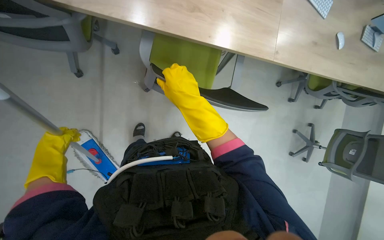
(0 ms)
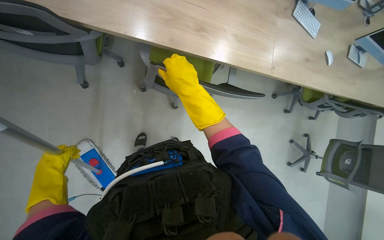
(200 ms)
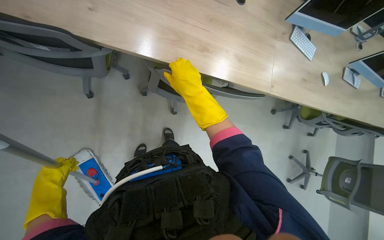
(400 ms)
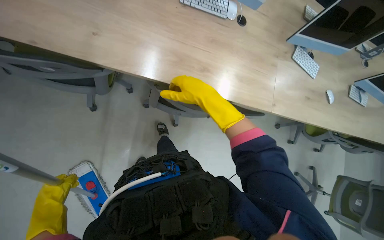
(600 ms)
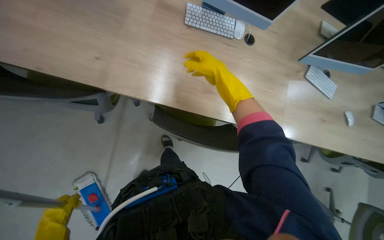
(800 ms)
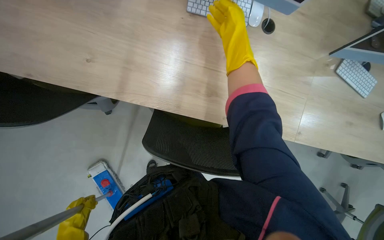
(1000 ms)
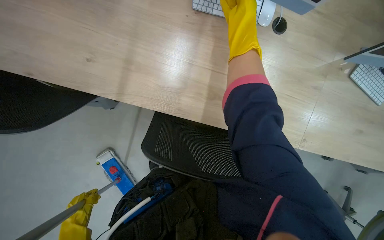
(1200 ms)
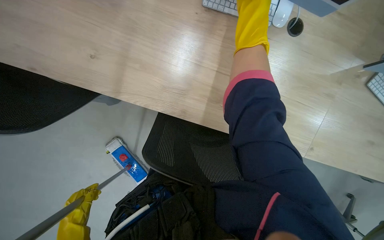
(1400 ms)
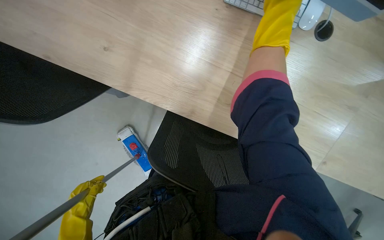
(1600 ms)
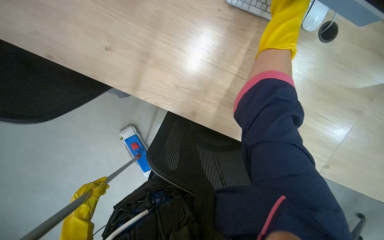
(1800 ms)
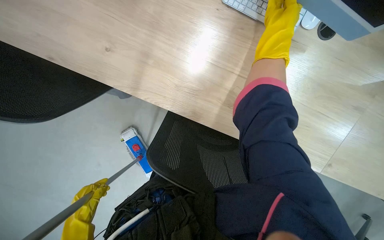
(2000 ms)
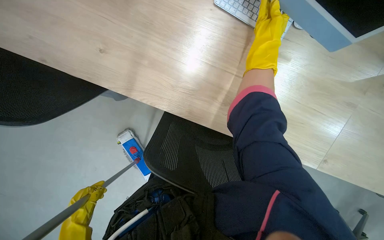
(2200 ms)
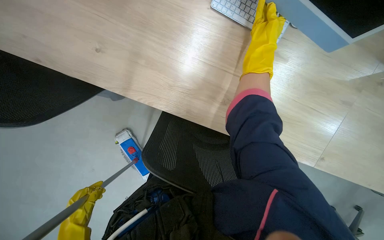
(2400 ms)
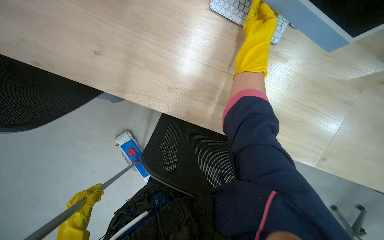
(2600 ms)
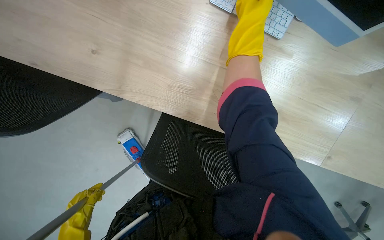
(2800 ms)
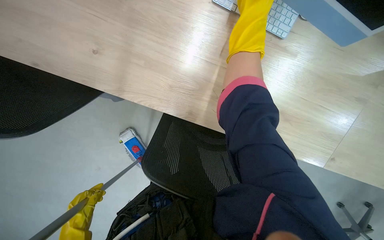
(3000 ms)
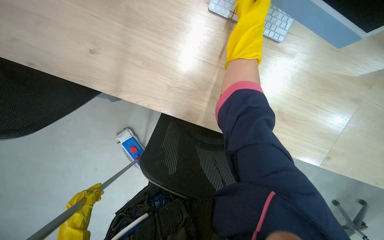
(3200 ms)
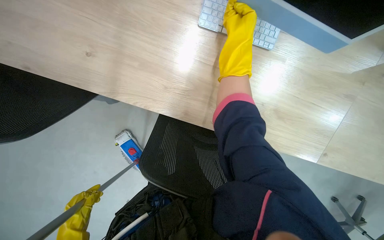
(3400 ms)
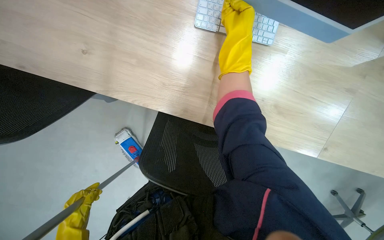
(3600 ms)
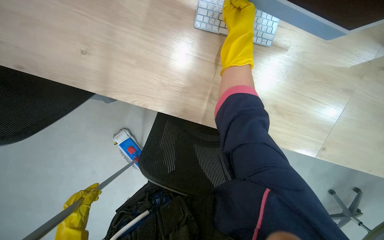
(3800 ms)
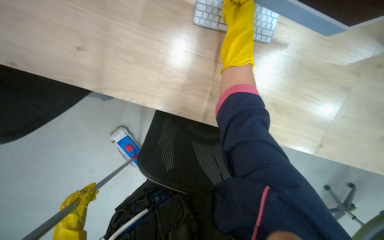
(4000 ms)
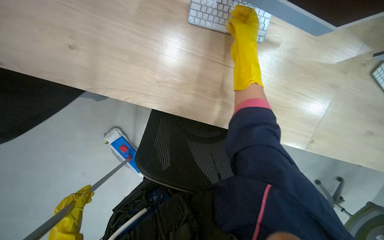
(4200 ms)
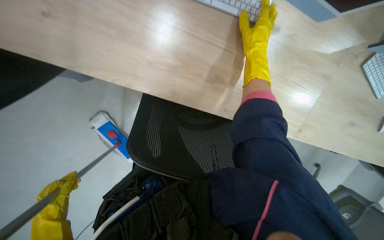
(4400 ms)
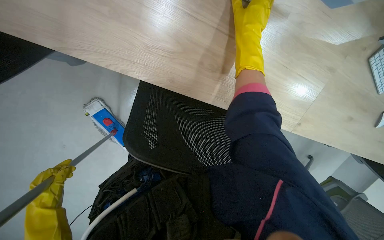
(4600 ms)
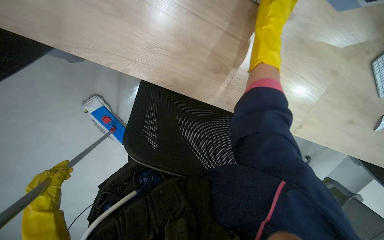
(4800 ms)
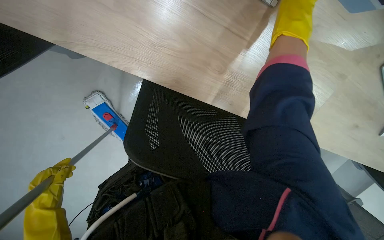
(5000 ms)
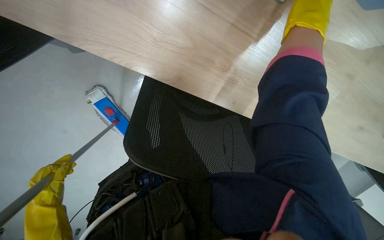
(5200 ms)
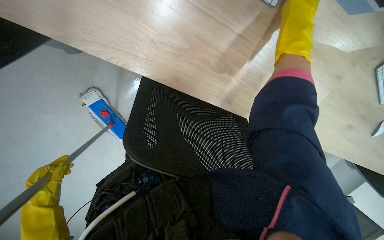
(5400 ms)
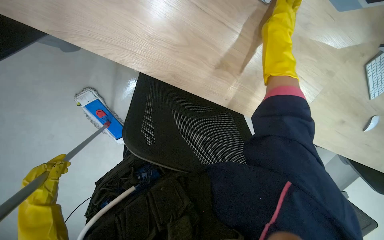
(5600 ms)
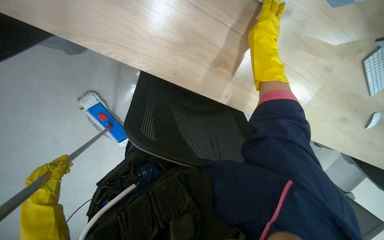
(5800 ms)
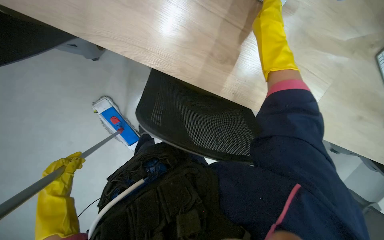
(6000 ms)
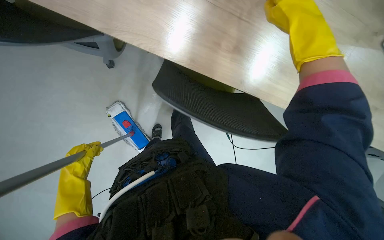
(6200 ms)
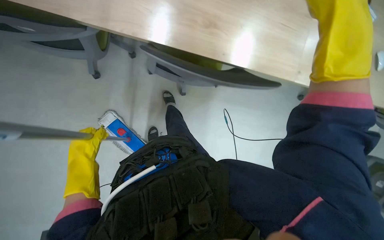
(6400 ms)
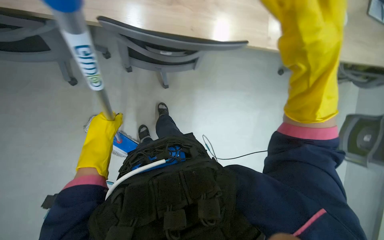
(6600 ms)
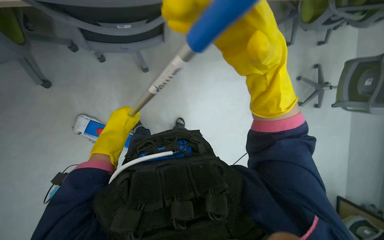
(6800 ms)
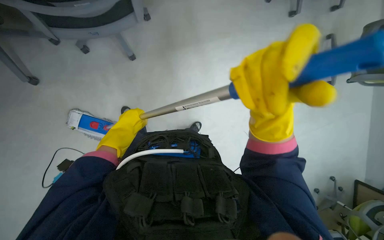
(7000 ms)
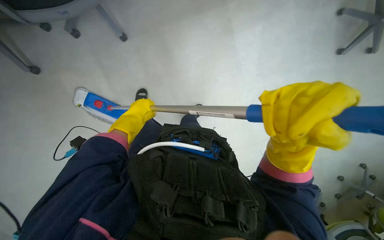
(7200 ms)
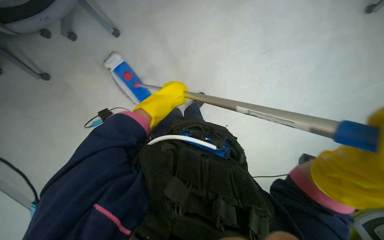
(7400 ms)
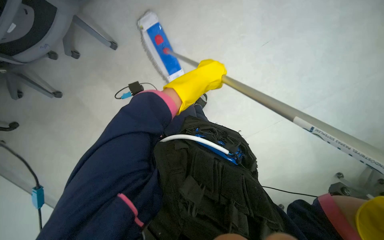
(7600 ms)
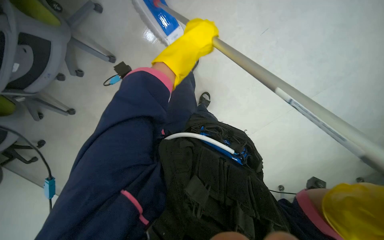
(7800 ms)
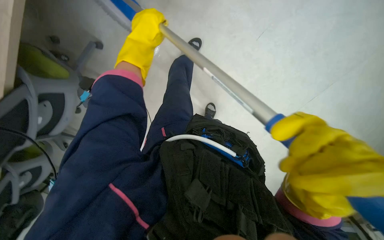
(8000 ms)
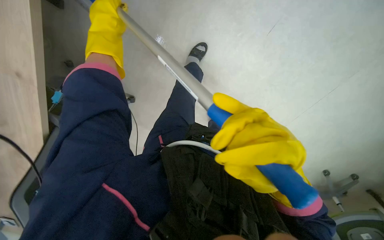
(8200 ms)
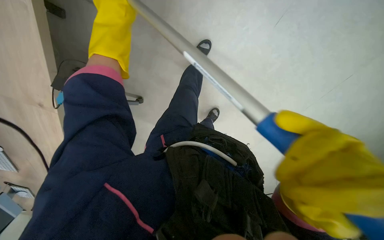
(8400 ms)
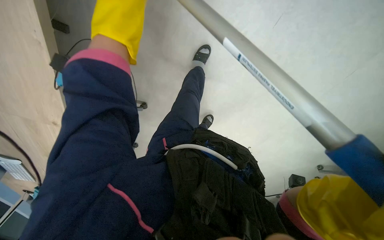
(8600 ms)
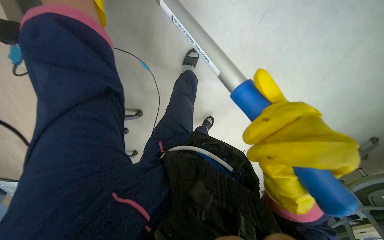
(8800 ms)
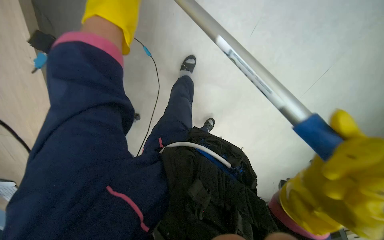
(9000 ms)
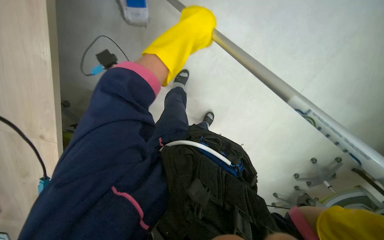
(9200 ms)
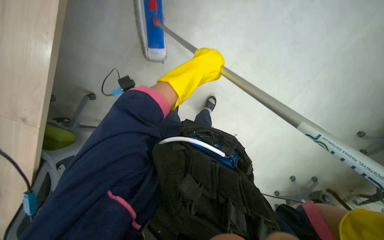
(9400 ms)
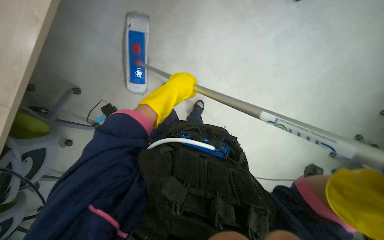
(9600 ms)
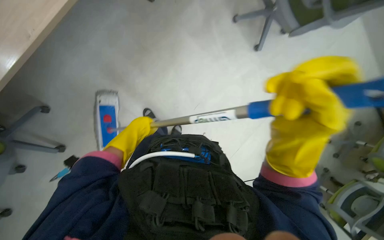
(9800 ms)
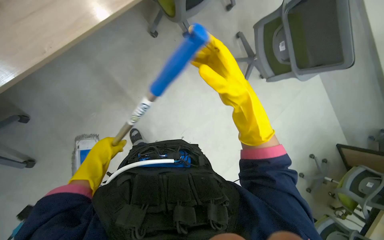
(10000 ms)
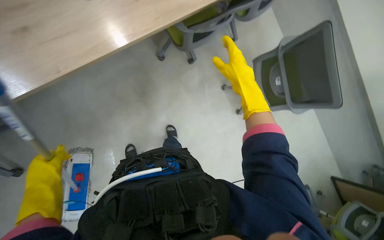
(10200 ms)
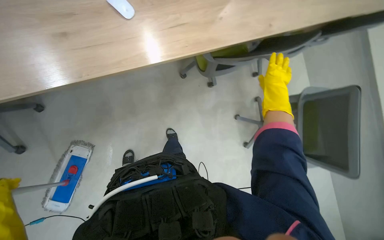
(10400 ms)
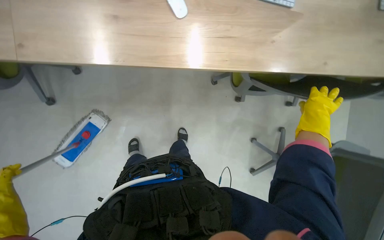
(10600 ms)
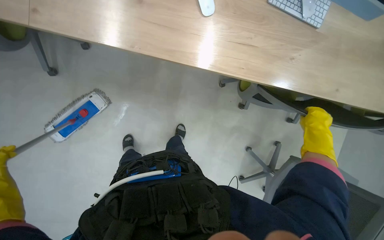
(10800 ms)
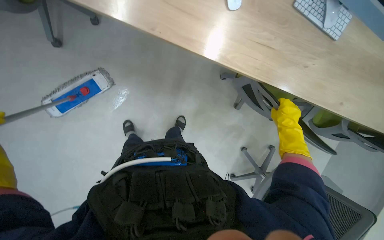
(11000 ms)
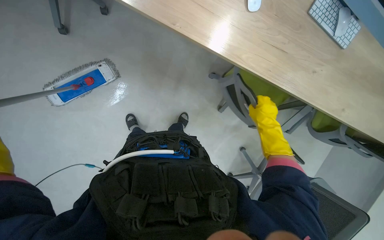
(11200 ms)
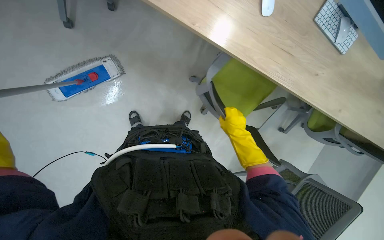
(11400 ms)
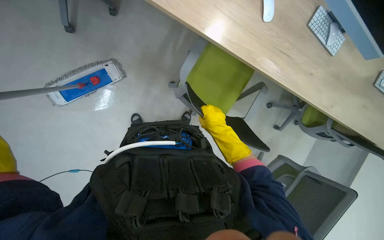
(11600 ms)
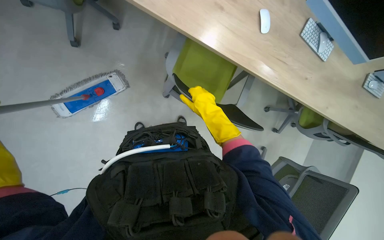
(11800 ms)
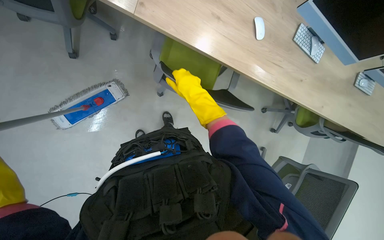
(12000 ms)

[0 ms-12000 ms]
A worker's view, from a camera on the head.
Job: mopping floor.
The whole recording: Mopping office floor and moving chairs. The worker mops the office floor, repeatedly moving chairs to clean the area underneath them.
0 ms to 1600 ms: The wearer moves approximately 40 cm. The head rotates roughly 25 degrees to the left.
1600 ms to 3000 ms: The right hand is displaced farther from the camera by approximately 10 cm.
3000 ms to 4400 ms: The right hand heads to the right, covering about 10 cm.
4400 ms to 6000 ms: The right hand reaches approximately 10 cm to the right, then returns. Meanwhile the left hand travels nearer to the camera and back again, roughly 10 cm each way.
6000 ms to 7600 ms: The left hand goes about 50 cm to the right and up the picture.
7600 ms to 9000 ms: The left hand goes approximately 20 cm nearer to the camera and up the picture.
9000 ms to 10400 ms: The view tilts about 25 degrees upward.
10400 ms to 12000 ms: Everything in view rotates some 40 degrees clockwise.

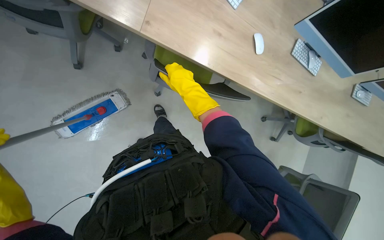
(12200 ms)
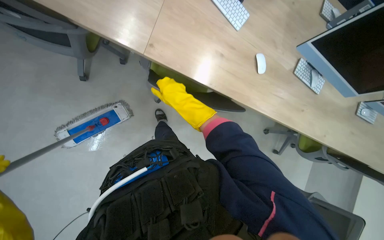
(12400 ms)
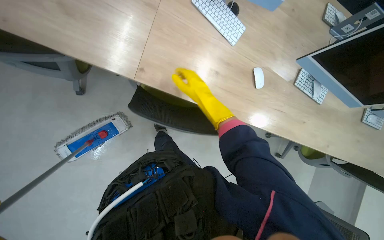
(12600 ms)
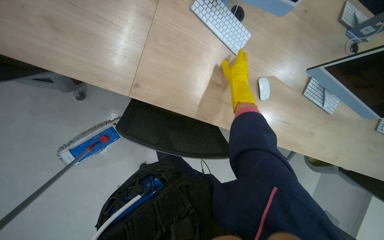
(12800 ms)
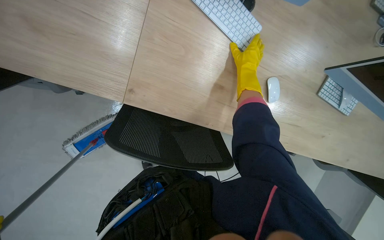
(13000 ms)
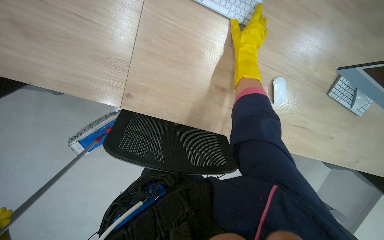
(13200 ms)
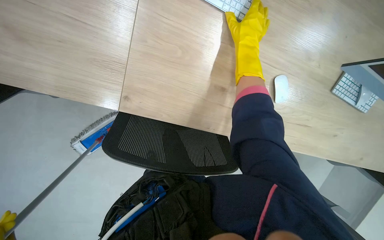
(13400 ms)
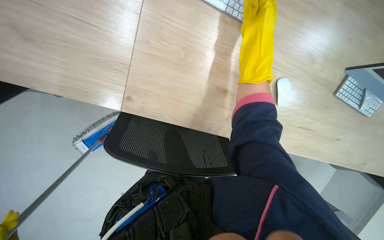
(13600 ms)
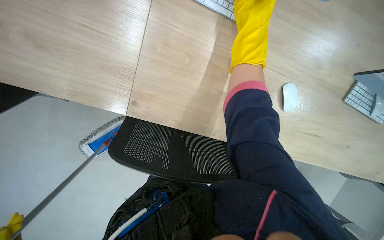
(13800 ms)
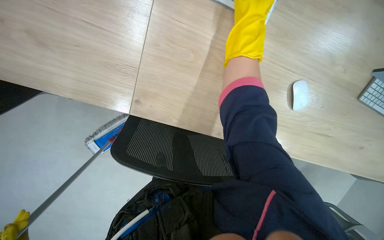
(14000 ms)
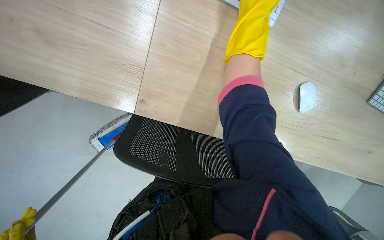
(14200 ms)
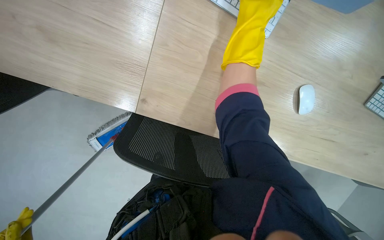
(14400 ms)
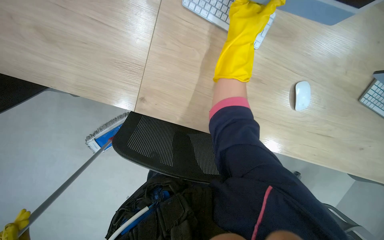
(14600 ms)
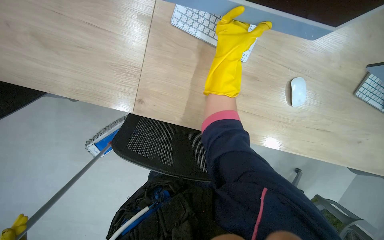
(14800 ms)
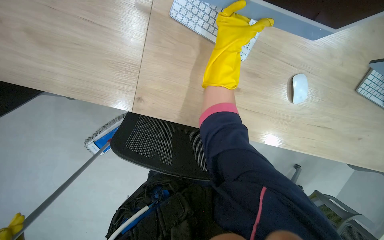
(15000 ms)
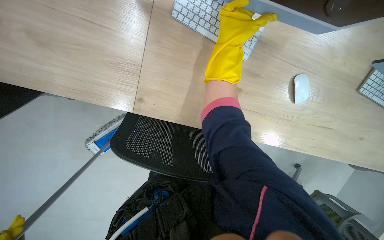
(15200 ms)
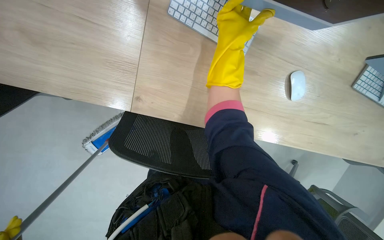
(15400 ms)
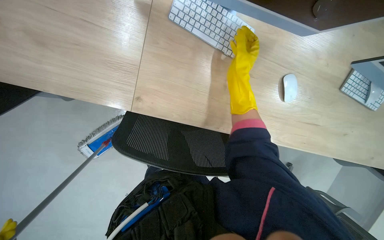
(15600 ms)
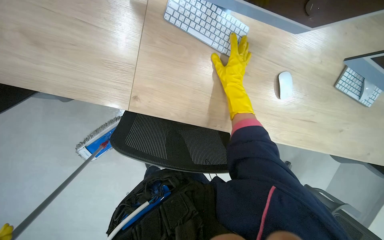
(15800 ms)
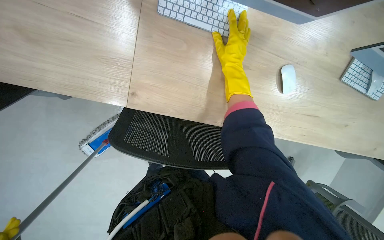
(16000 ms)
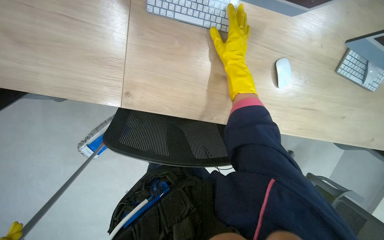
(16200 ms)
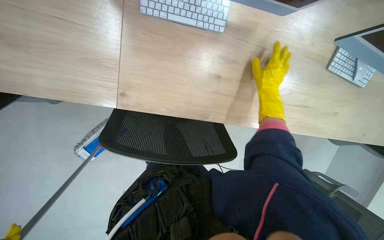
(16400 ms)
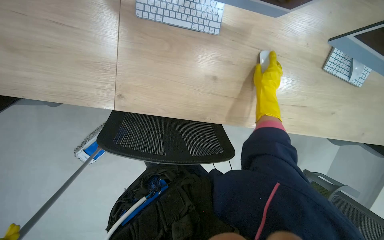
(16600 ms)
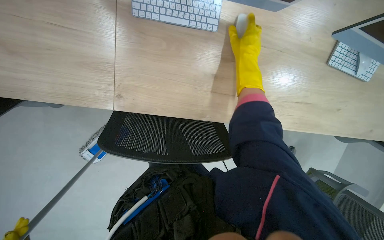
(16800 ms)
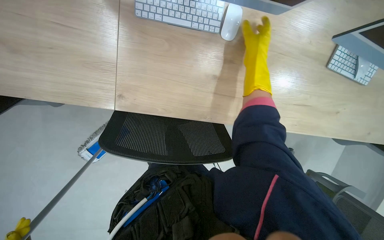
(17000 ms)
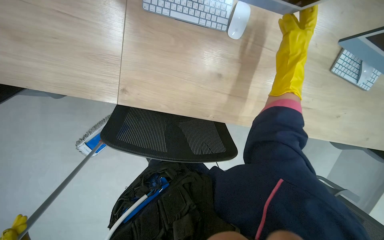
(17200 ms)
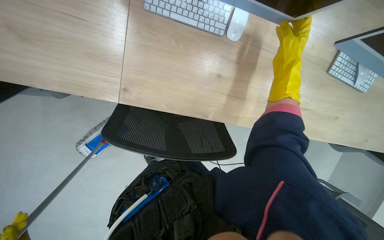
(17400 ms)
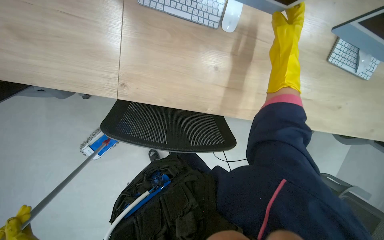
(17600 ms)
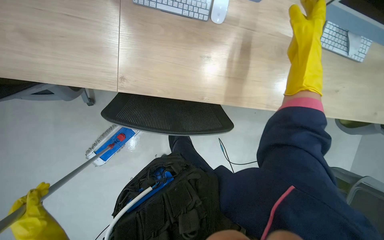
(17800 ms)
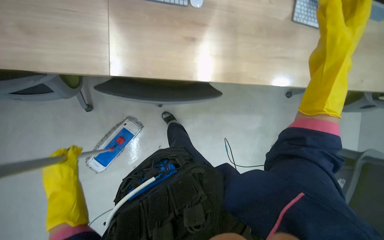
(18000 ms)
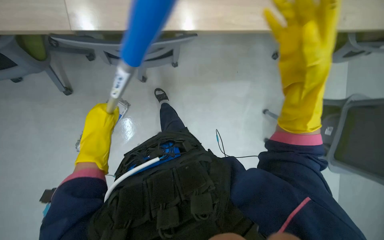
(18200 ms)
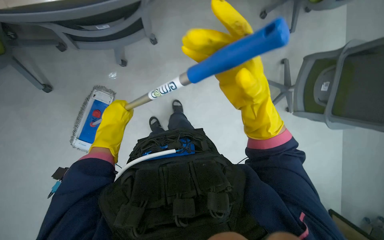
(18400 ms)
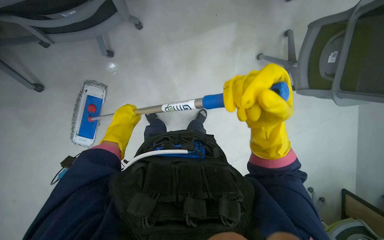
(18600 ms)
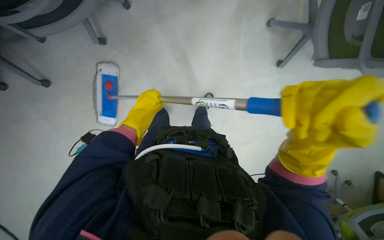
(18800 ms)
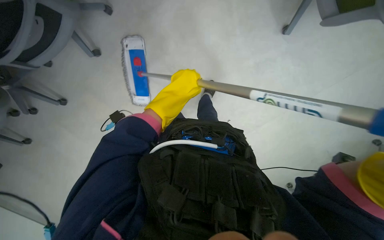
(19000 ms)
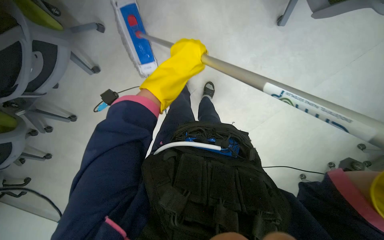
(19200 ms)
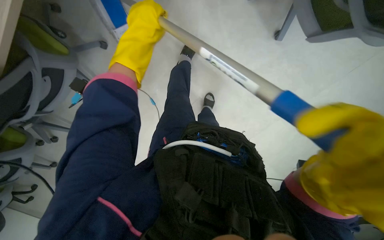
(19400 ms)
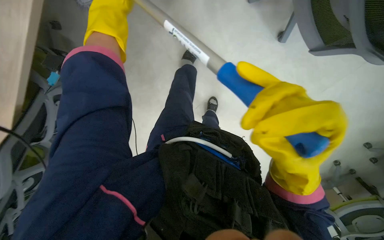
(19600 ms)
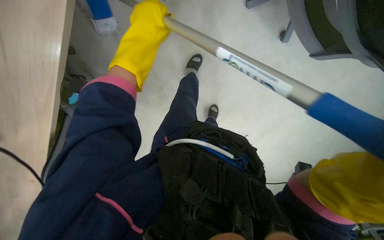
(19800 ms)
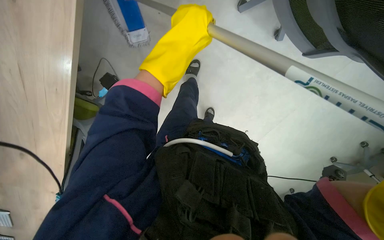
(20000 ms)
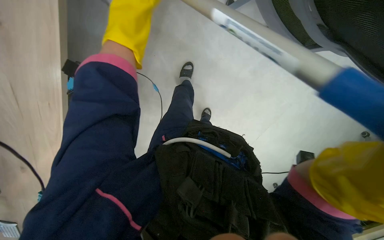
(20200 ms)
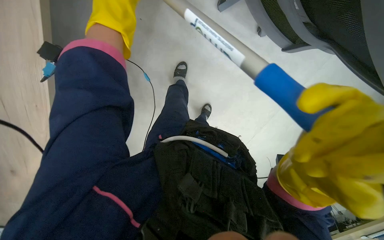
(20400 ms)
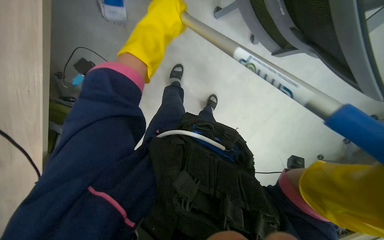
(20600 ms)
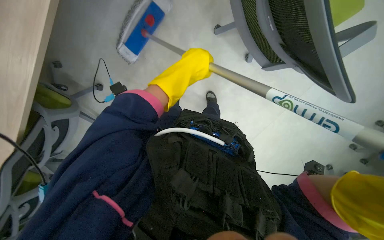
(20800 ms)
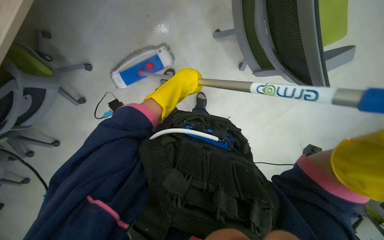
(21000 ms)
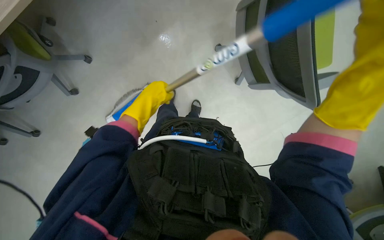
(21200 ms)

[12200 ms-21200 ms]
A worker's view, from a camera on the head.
Job: mopping floor.
The whole recording: Mopping office floor and moving chairs. The worker mops the office floor, repeatedly moving chairs to clean the area underneath them.
12200 ms to 13800 ms: The camera is carried about 50 cm.
15200 ms to 16600 ms: The right hand heads to the right and down the picture, covering some 25 cm.
16600 ms to 18200 ms: The right hand moves nearer to the camera, roughly 15 cm.
18200 ms to 19800 ms: The left hand goes about 20 cm up the picture, nearer to the camera and to the right.
19800 ms to 21200 ms: The head turns to the right by approximately 25 degrees.
